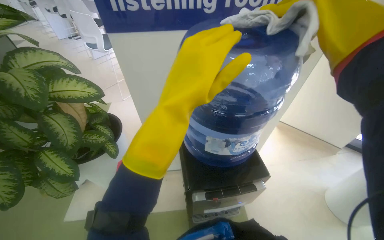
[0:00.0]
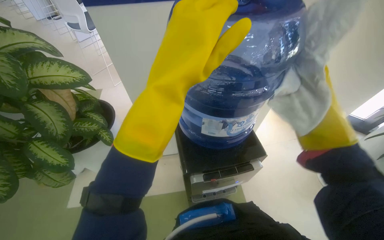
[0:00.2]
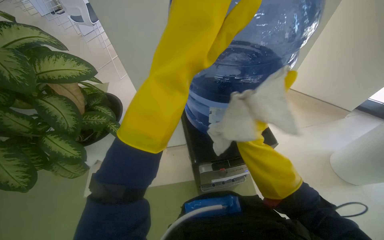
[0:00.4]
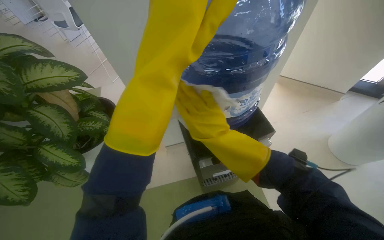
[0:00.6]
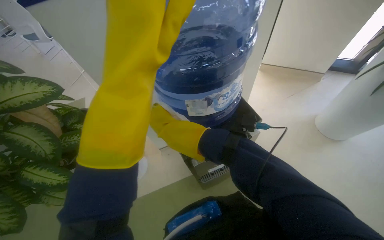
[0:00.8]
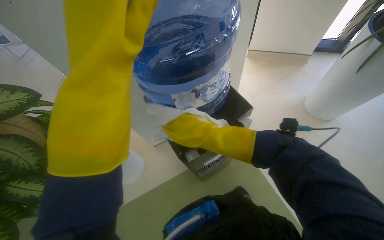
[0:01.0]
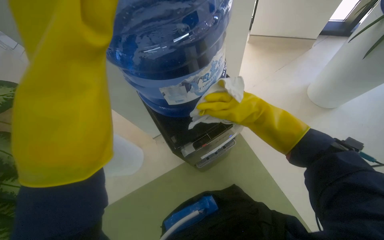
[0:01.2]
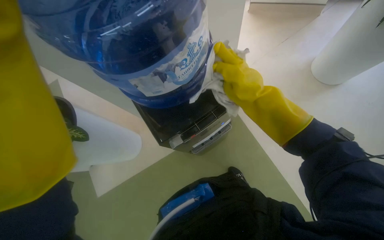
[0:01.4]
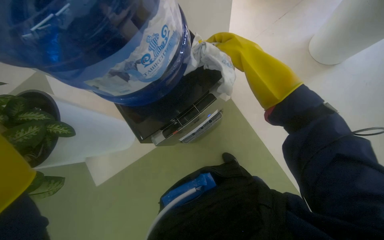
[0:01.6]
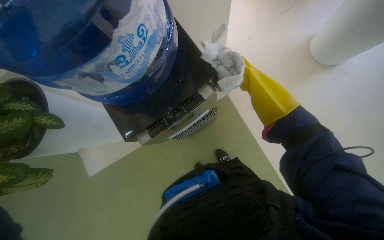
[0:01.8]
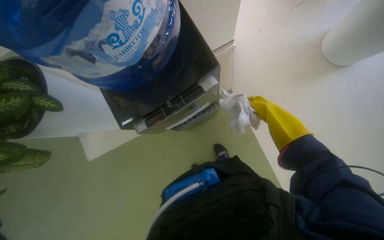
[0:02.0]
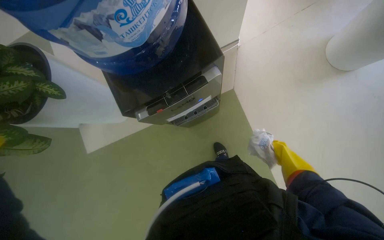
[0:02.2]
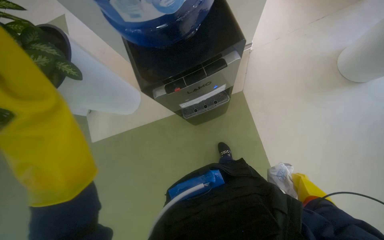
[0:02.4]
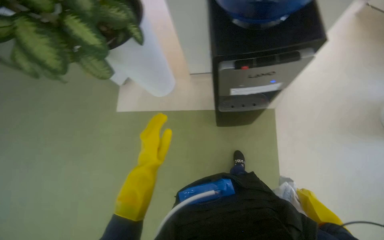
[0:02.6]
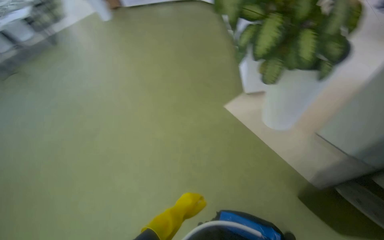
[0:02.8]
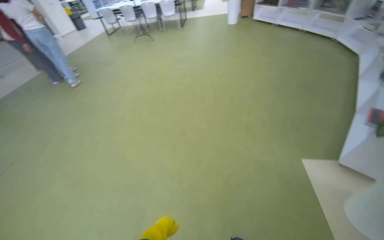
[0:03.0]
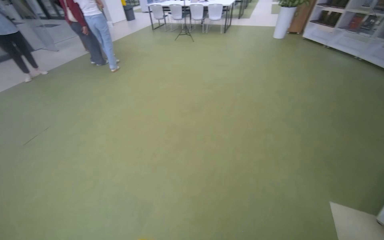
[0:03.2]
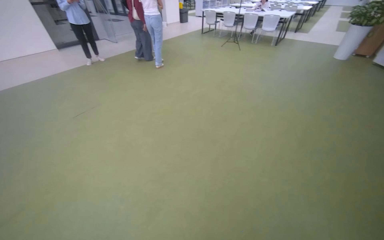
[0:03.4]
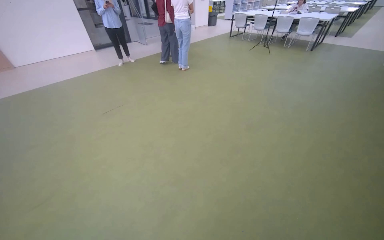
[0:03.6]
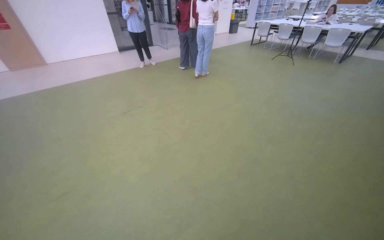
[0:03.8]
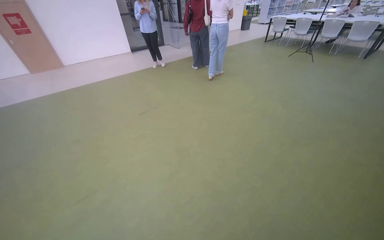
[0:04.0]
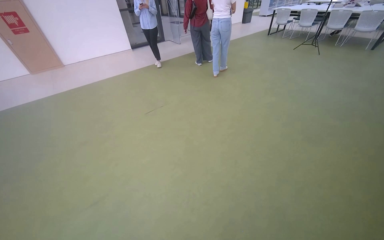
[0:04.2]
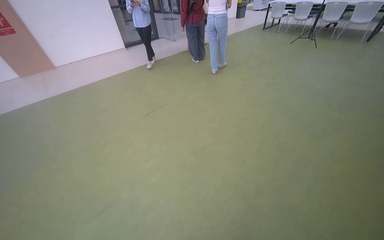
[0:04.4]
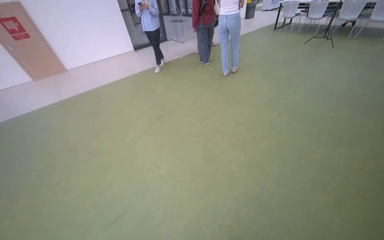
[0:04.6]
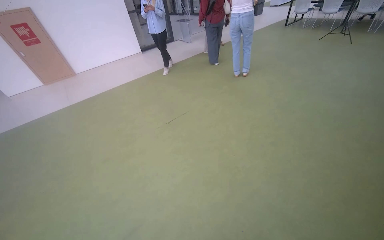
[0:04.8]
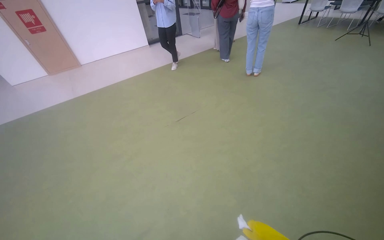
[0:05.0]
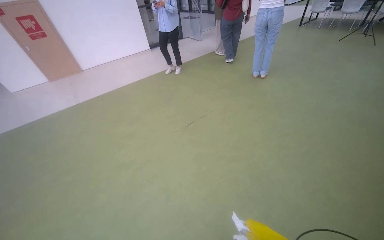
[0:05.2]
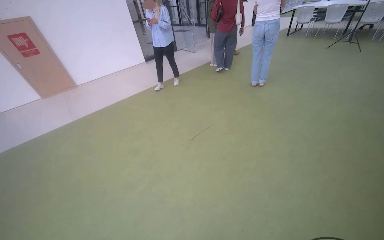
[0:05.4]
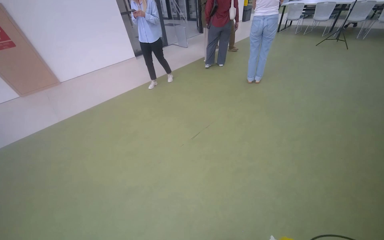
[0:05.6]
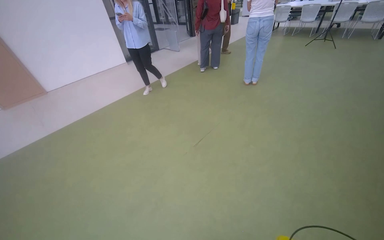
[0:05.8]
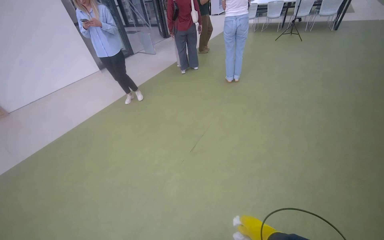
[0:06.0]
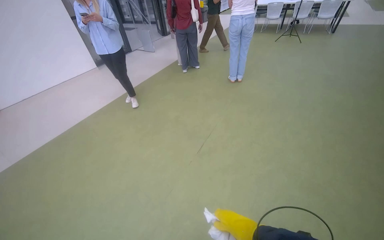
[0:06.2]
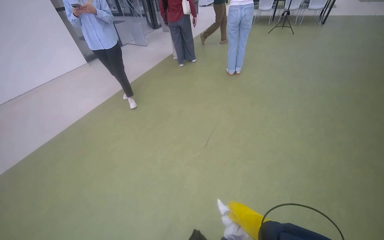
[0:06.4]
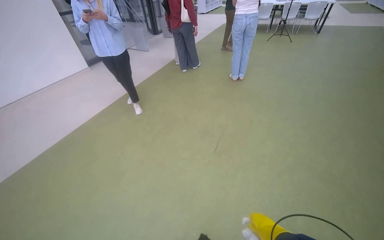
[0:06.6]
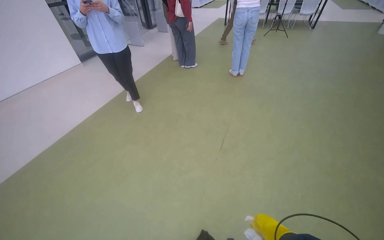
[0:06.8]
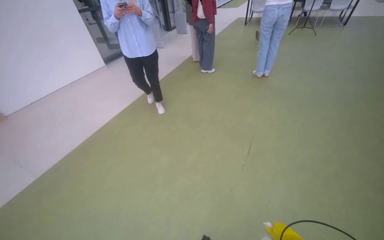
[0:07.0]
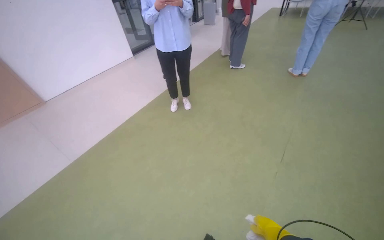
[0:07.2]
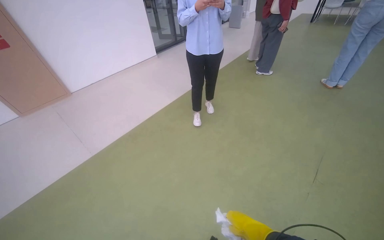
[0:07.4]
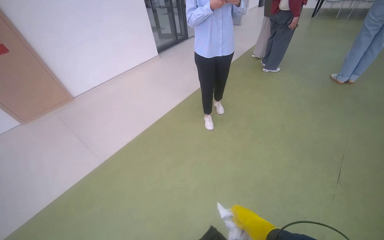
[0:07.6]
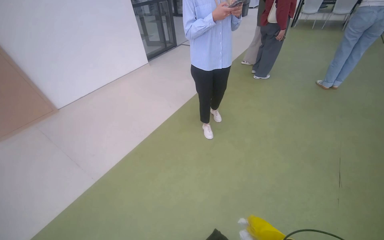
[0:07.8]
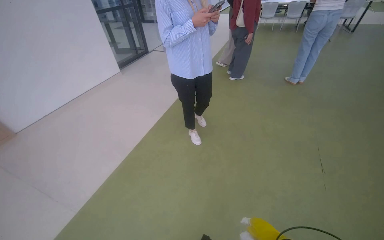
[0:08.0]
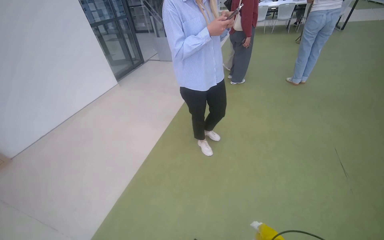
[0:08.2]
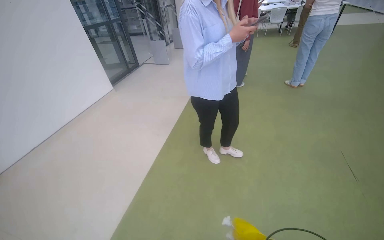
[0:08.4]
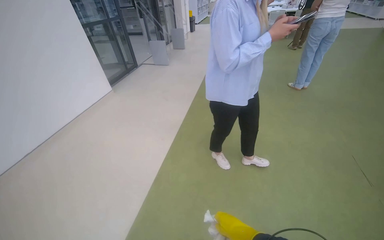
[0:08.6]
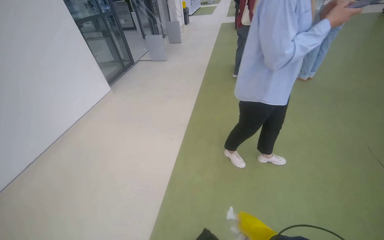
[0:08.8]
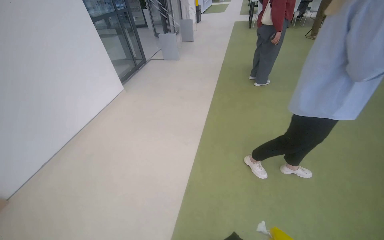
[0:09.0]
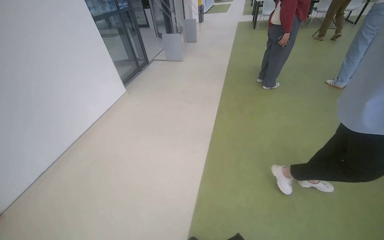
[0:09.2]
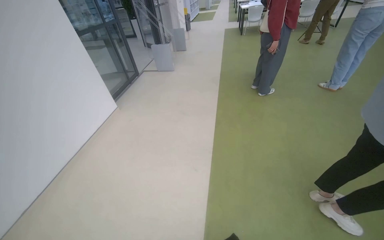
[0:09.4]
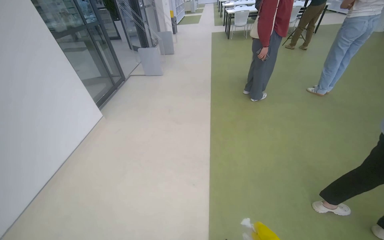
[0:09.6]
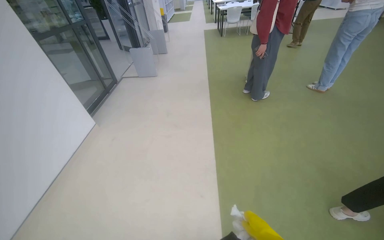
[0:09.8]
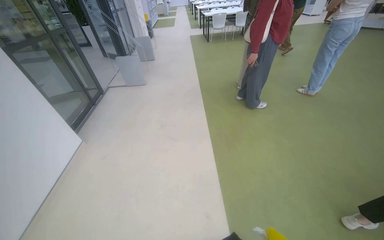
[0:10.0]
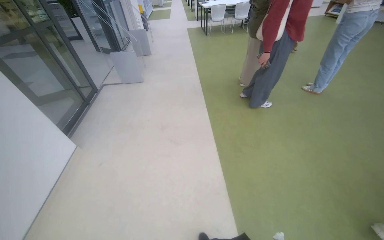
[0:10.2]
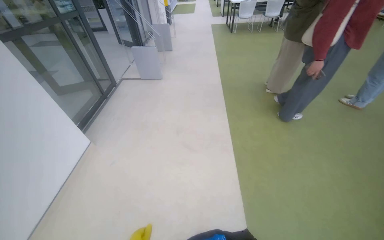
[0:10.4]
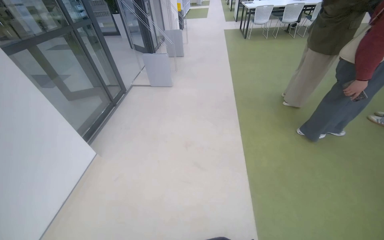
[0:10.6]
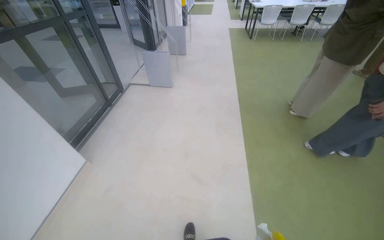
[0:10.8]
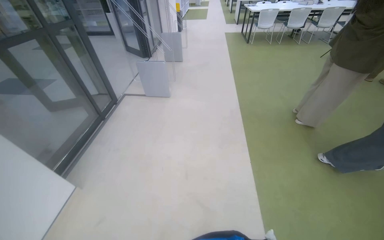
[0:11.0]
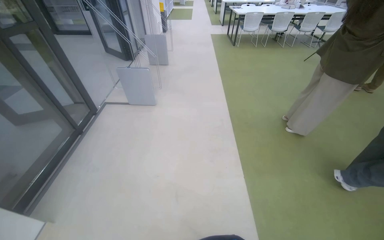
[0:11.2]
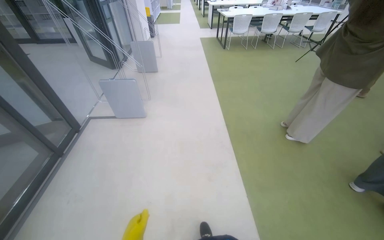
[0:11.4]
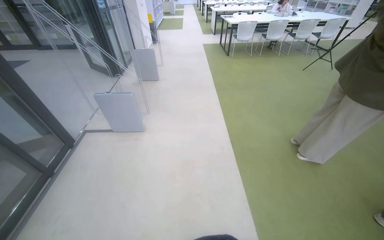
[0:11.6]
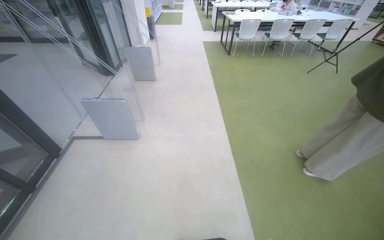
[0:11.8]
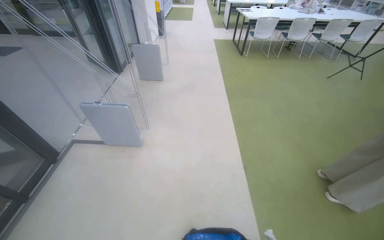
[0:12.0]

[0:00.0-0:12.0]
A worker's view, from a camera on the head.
Job: cleaning windows.
The whole recording: Wiping glass panels. The worker wipes the surfaces of the water cooler, then wipes the glass panels and frames of a large window.
0:00.0 to 0:01.6: The camera pitches downward, by about 30 degrees. Everything in view rotates some 30 degrees counterclockwise.
0:01.6 to 0:03.0: The head travels about 60 cm. The wearer looks approximately 100 degrees further to the left.
0:03.0 to 0:04.4: The camera is carried some 70 cm. The wearer looks roughly 45 degrees further to the left.
0:04.4 to 0:06.0: The wearer moves about 1 m. The head turns to the right by some 20 degrees.
0:06.0 to 0:07.6: The camera travels to the left, approximately 1.5 m.
0:07.6 to 0:09.0: The head travels about 1.5 m. The wearer's head swings about 25 degrees to the right.
0:09.0 to 0:10.4: The wearer moves some 1 m.
0:10.4 to 0:12.0: The wearer moves approximately 1.5 m.

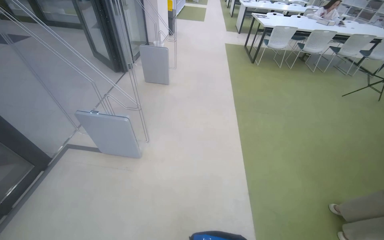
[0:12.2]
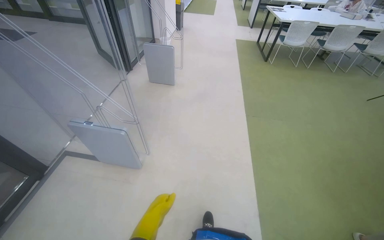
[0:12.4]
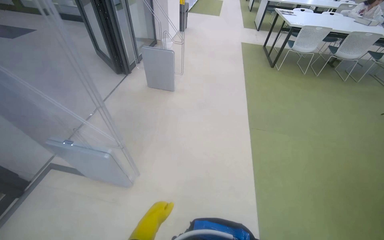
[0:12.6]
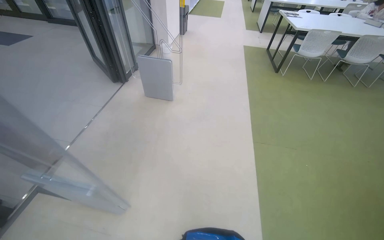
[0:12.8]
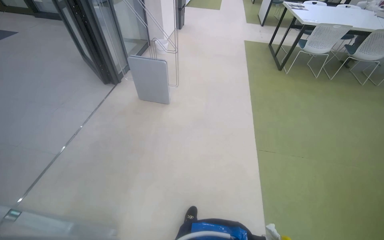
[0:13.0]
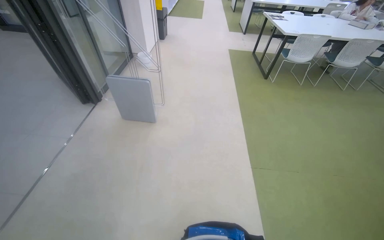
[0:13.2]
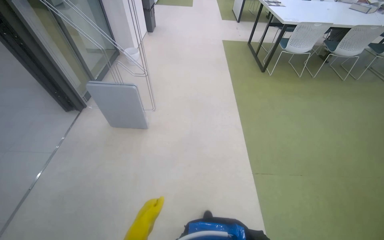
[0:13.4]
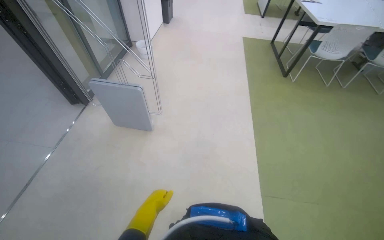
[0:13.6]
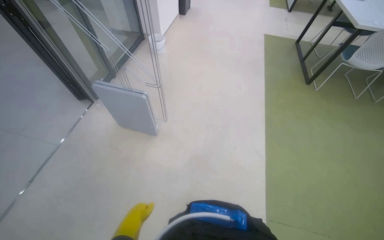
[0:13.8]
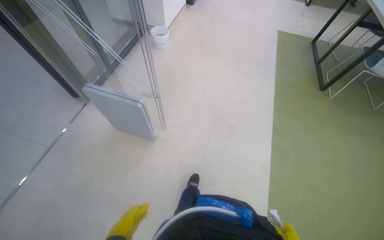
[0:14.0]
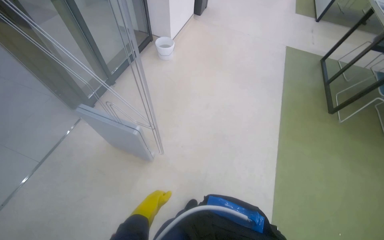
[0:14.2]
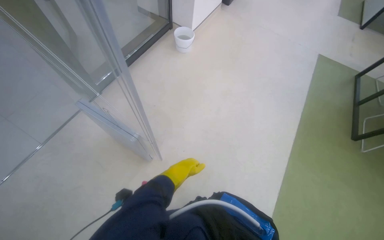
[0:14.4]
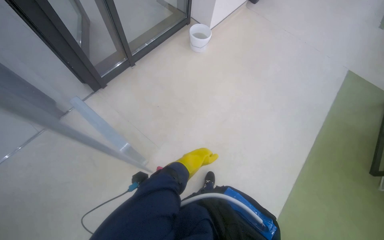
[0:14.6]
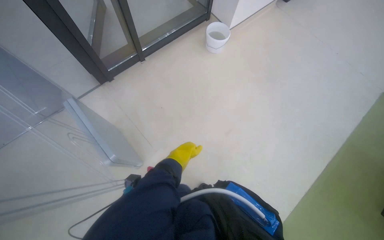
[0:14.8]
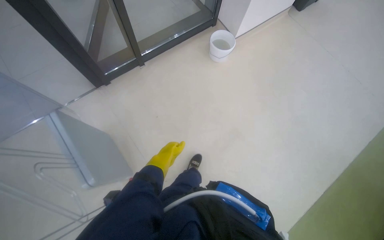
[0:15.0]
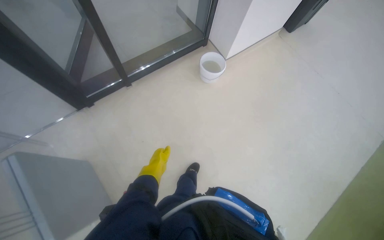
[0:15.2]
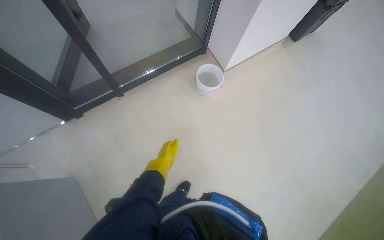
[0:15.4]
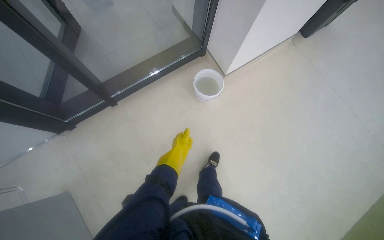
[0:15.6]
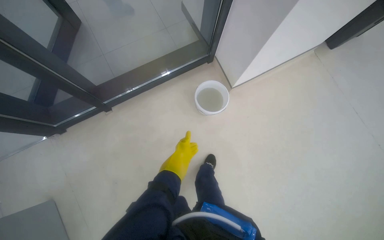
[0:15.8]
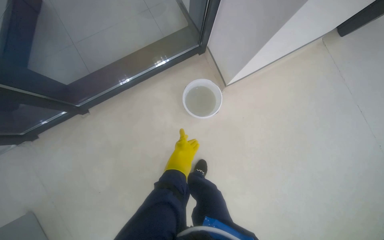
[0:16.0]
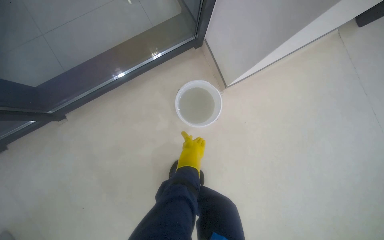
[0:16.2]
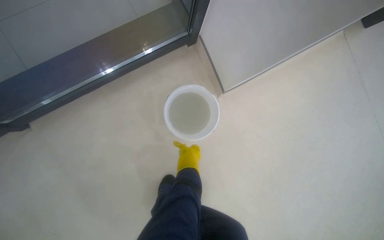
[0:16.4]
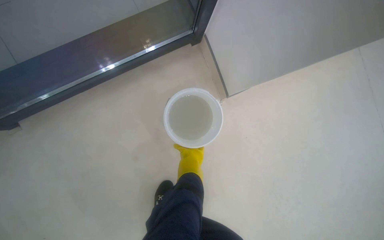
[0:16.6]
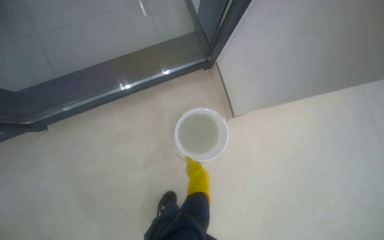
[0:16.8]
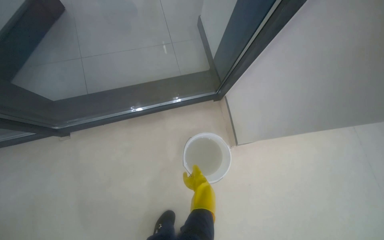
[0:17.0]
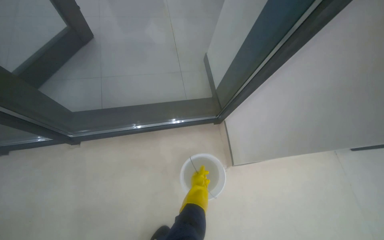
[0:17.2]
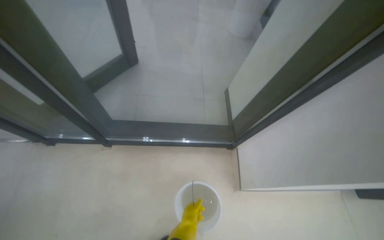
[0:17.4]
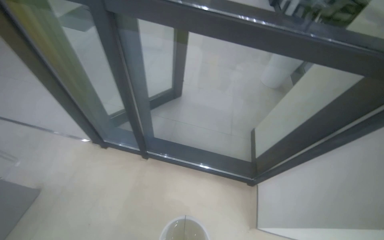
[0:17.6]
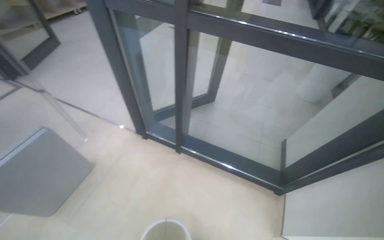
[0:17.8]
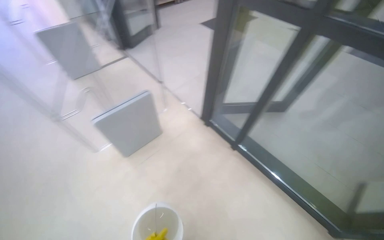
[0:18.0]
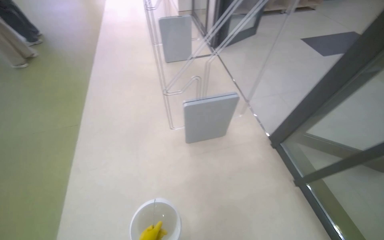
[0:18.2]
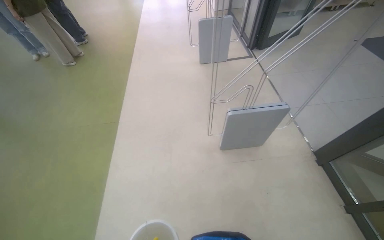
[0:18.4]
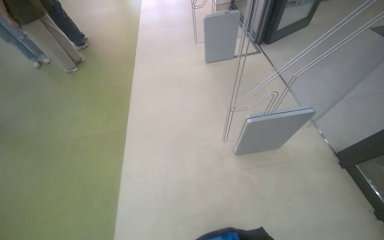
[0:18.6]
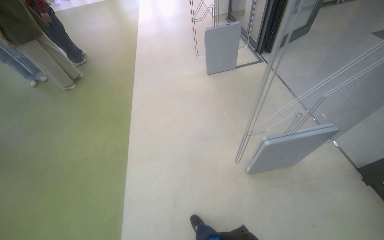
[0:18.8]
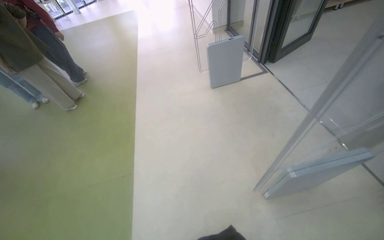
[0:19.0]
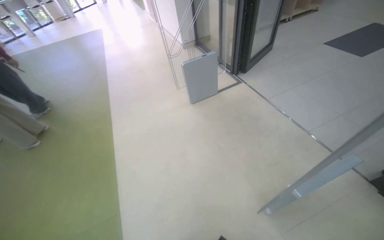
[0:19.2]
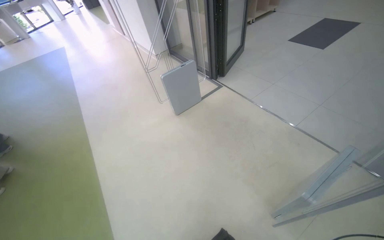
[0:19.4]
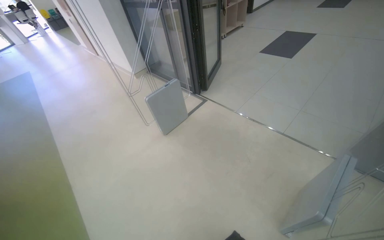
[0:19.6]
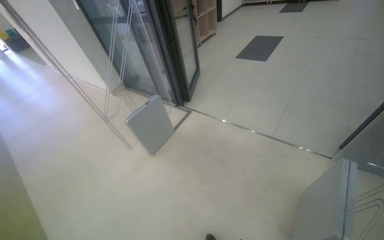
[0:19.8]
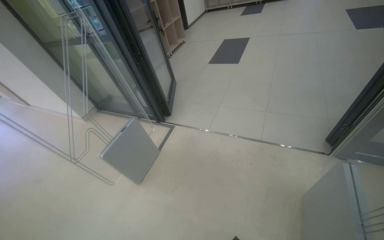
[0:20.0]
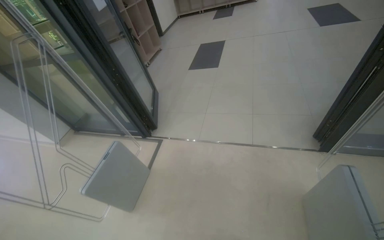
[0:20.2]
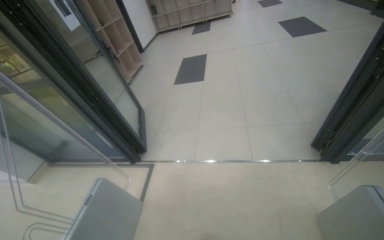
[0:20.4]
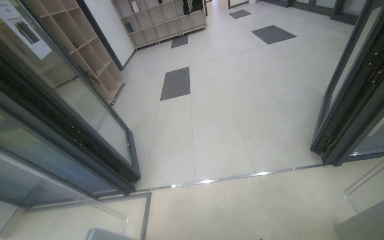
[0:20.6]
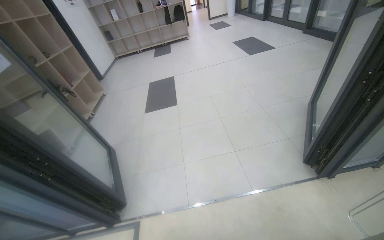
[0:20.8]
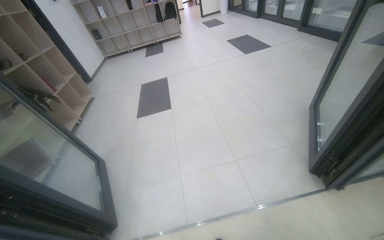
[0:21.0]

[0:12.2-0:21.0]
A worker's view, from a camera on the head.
Job: cleaning windows.
The whole recording: Wiping glass panels. The worker wipes the surfaces of the water cooler, then wipes the glass panels and frames of a large window.
0:13.6 to 0:15.2: The head travels some 1.5 m. The wearer's head swings approximately 45 degrees to the left. The view tips downward by about 15 degrees.
0:15.2 to 0:16.6: The camera travels some 1 m. The camera pitches downward, by approximately 15 degrees.
0:16.6 to 0:18.0: The wearer moves some 90 cm. The wearer looks roughly 75 degrees further to the left. The view tilts some 45 degrees upward.
0:18.0 to 0:19.6: The camera travels roughly 1 m. The view tilts some 15 degrees upward.
0:19.6 to 0:21.0: The camera travels about 1 m. The wearer's head swings about 55 degrees to the right. The camera pitches upward, by approximately 15 degrees.
